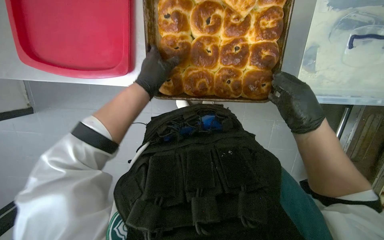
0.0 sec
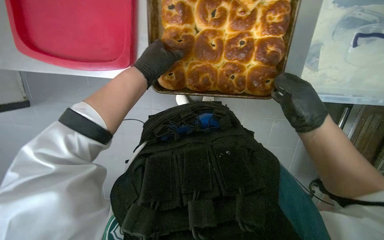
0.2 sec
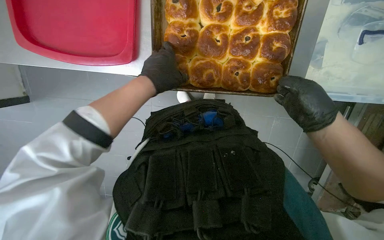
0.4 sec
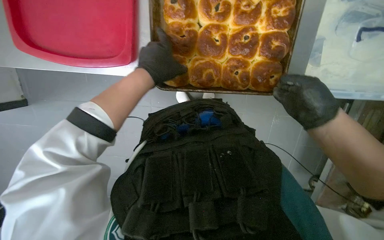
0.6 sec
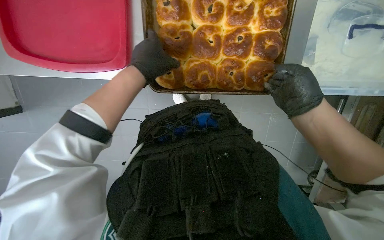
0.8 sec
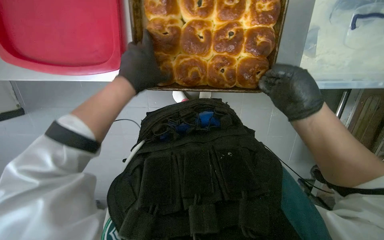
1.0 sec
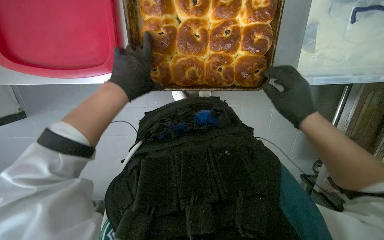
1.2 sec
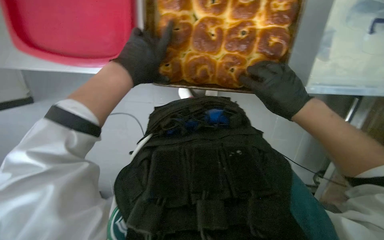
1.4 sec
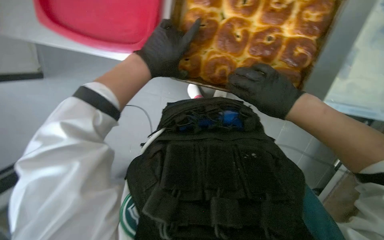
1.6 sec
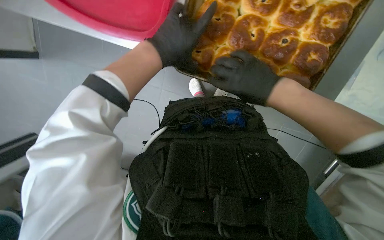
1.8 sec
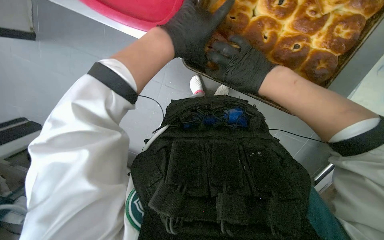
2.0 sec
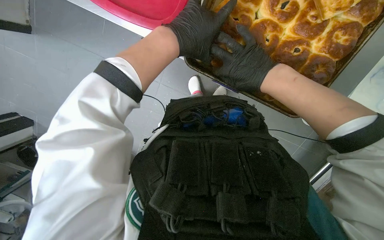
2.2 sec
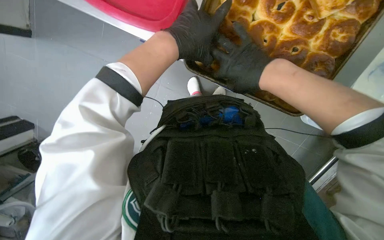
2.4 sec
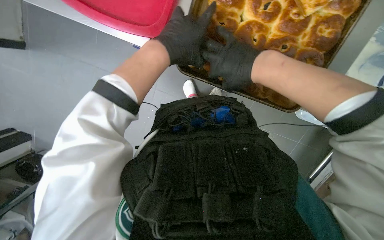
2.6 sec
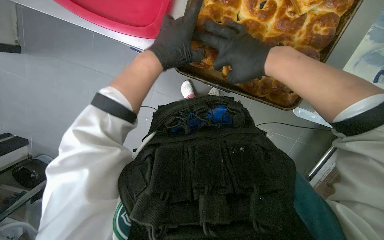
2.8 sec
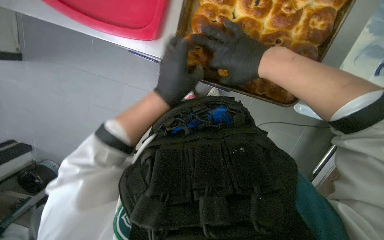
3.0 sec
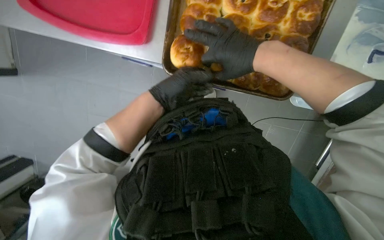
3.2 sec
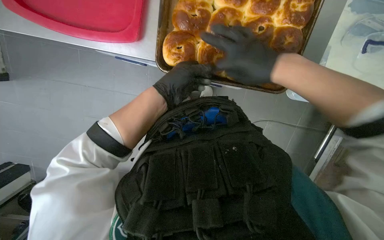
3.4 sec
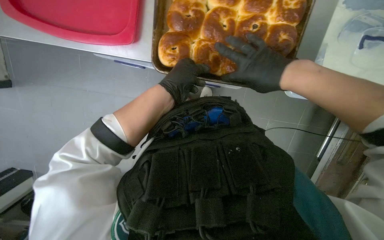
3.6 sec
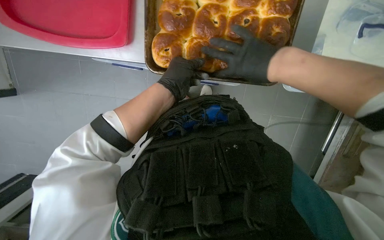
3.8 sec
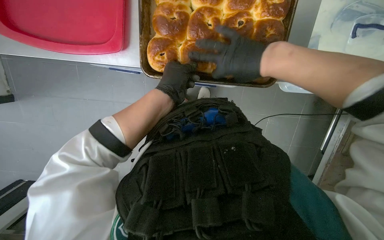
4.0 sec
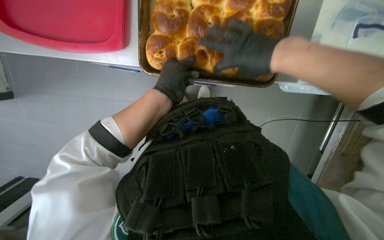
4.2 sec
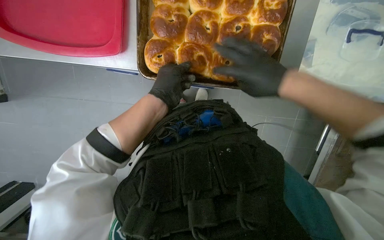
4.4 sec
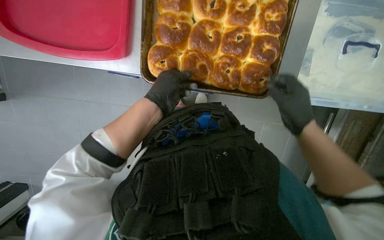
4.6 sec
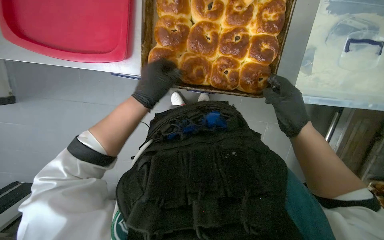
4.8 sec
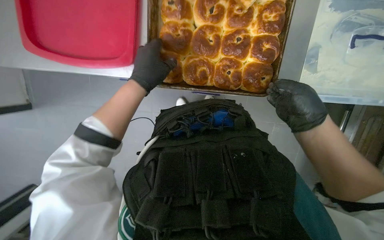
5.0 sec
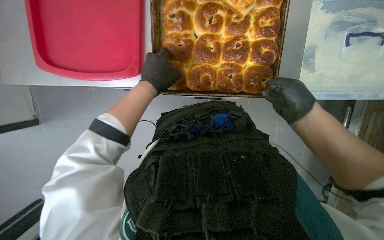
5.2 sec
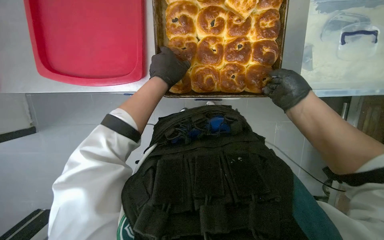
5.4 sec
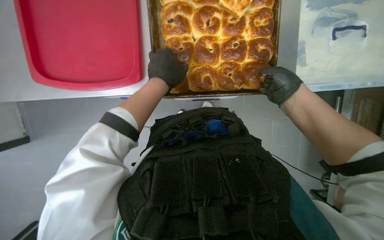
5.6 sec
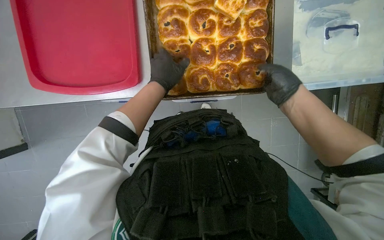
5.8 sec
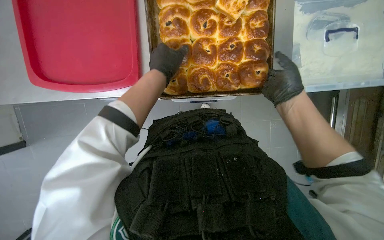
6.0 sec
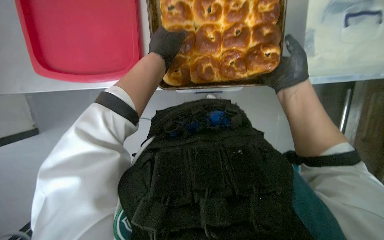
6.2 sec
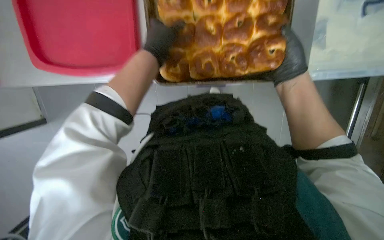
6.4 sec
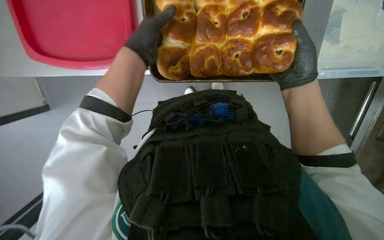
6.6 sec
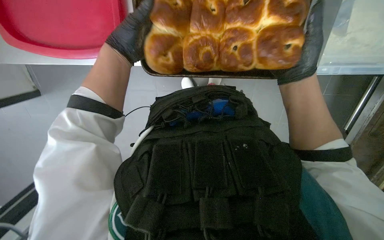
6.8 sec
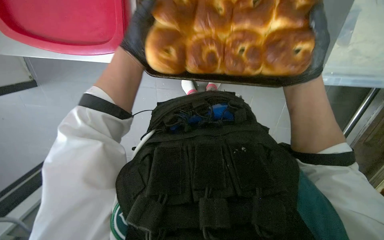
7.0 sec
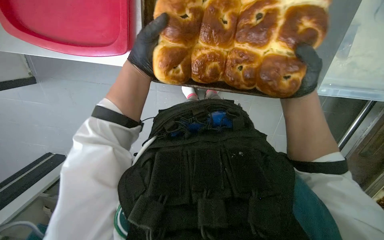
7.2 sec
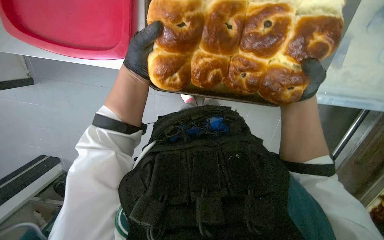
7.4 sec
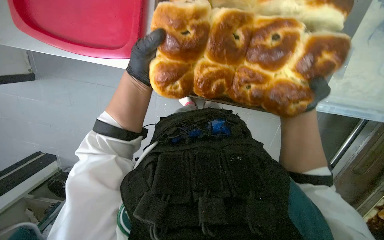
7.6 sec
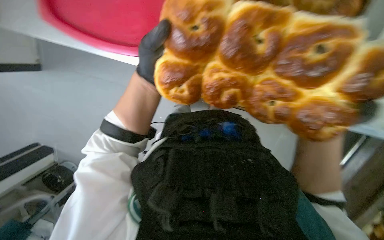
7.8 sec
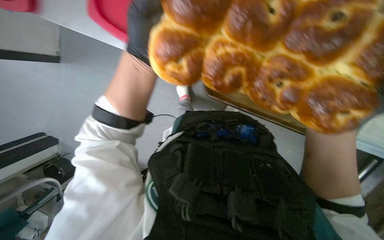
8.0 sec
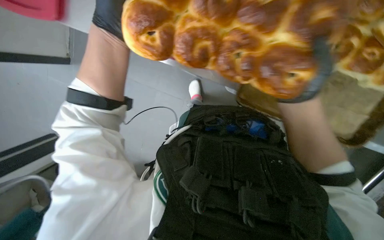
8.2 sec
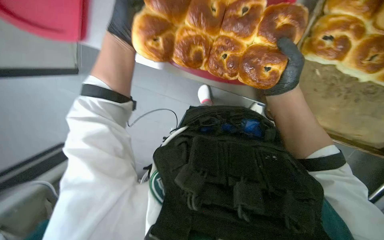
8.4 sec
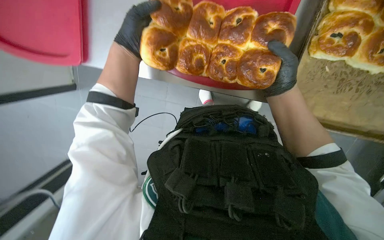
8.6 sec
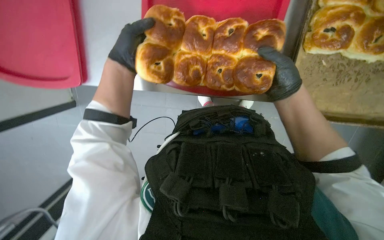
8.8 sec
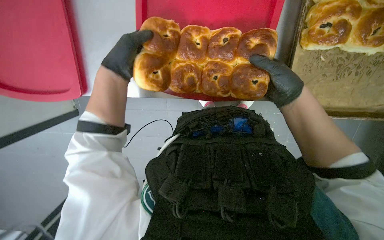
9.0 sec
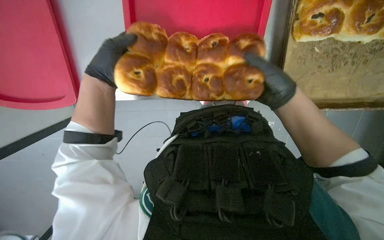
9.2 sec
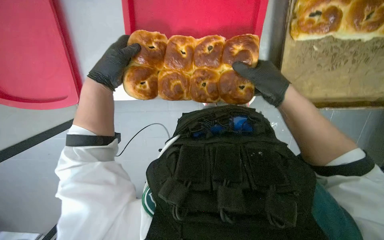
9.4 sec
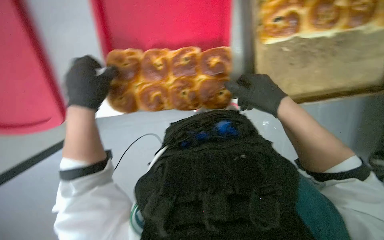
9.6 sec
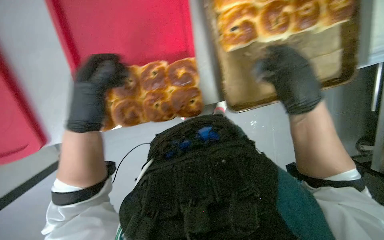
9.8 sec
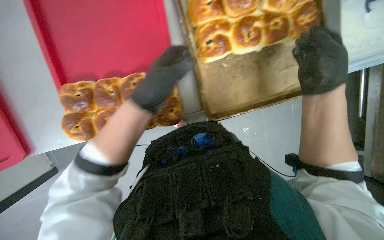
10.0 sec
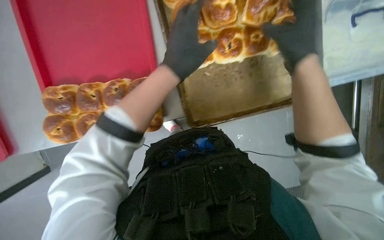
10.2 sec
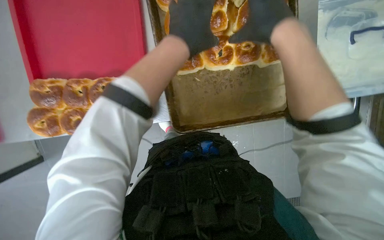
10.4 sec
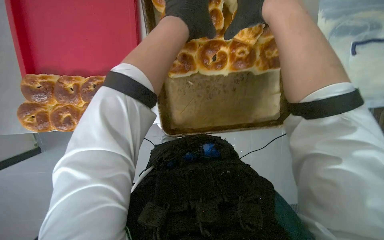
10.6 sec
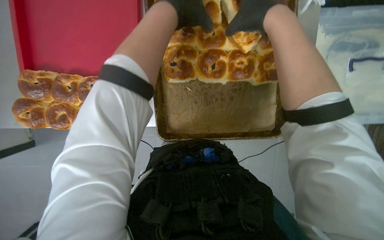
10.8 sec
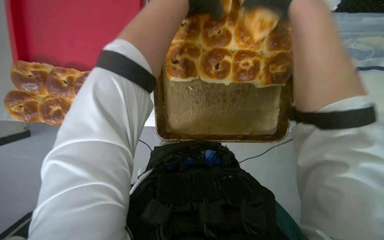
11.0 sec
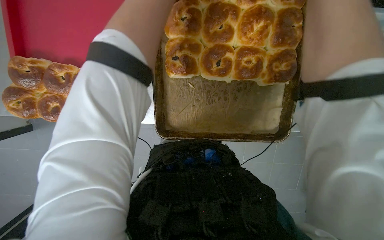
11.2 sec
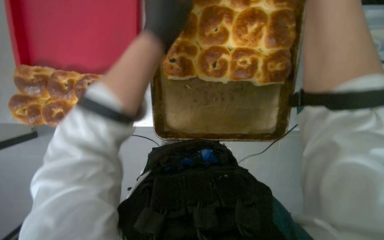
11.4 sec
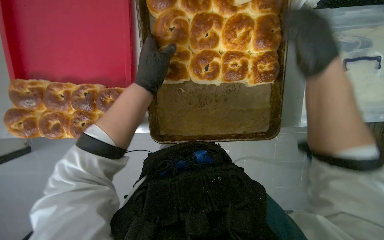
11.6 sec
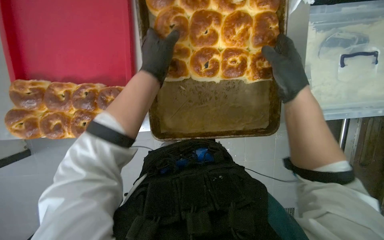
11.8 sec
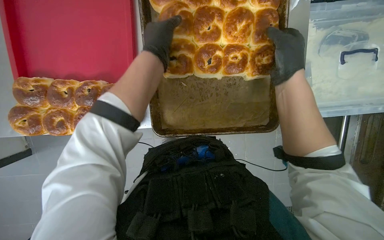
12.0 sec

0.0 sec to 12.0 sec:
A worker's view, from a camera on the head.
Job: cooking food.
The whole recording: Transferring baked buns to trays. The worker transfers baked buns from large baking trays to red serving trays.
0.0 sec to 1.6 sec: The right hand travels to the left by approximately 10 cm.
1.6 sec to 3.0 sec: The right hand shifts about 10 cm up the picture.
4.4 sec to 6.0 sec: The left hand heads up the picture, covering roughly 10 cm.
7.6 sec to 9.0 sec: The right hand travels nearer to the camera by about 15 cm.
9.0 sec to 10.4 sec: The head rotates about 35 degrees to the right. The left hand shifts some 40 cm to the right; the right hand is displaced nearer to the camera by approximately 25 cm.

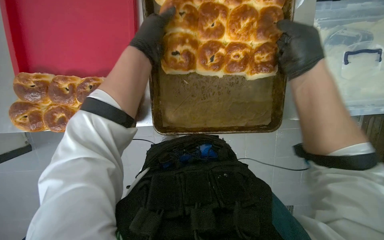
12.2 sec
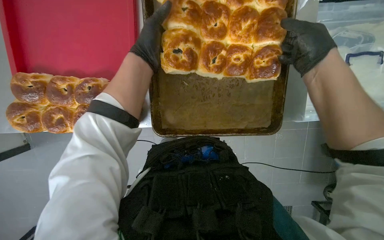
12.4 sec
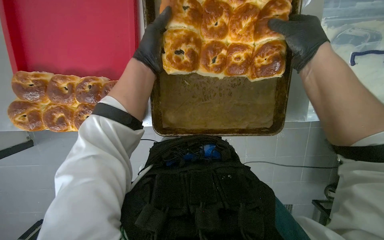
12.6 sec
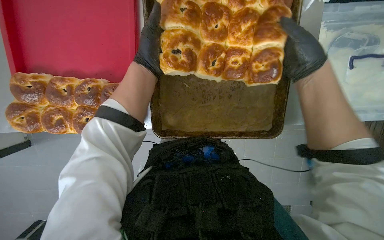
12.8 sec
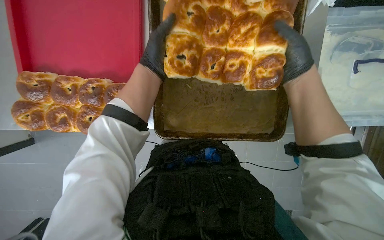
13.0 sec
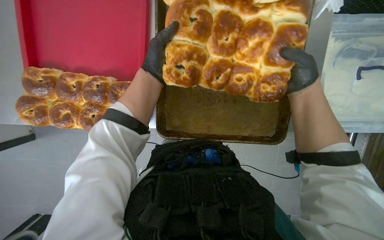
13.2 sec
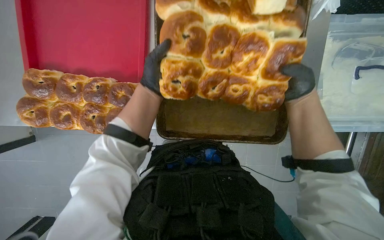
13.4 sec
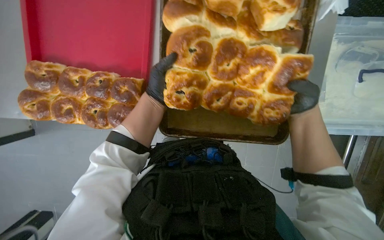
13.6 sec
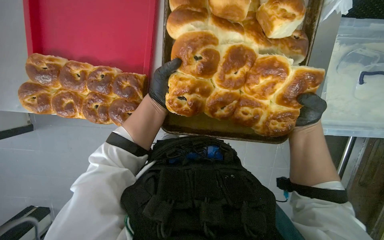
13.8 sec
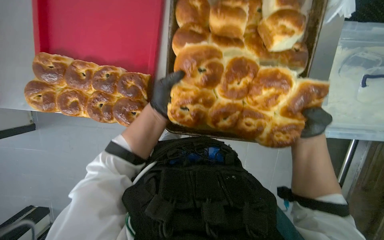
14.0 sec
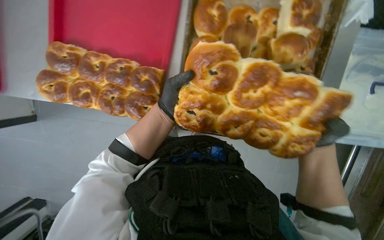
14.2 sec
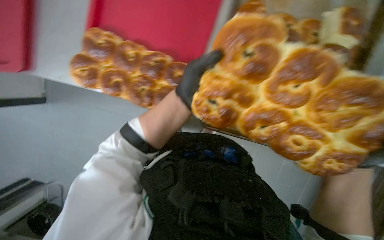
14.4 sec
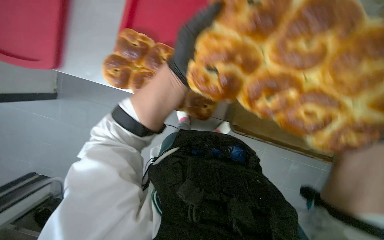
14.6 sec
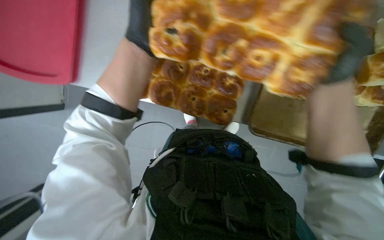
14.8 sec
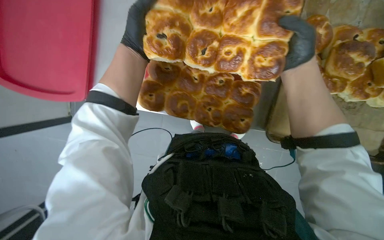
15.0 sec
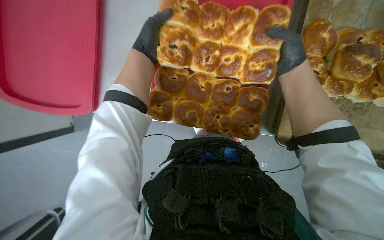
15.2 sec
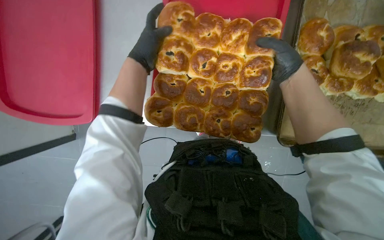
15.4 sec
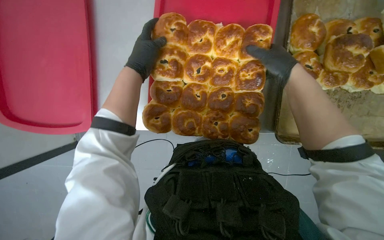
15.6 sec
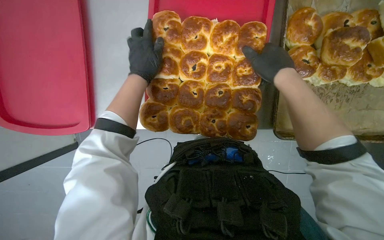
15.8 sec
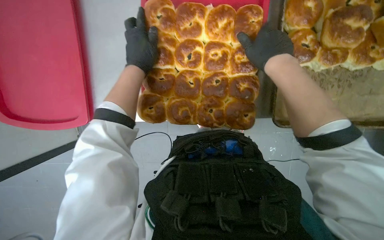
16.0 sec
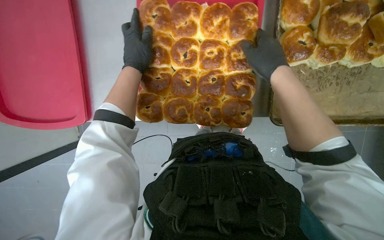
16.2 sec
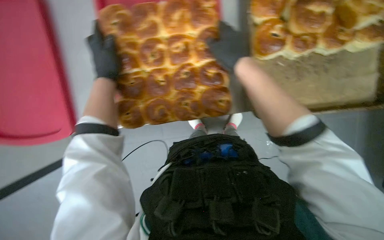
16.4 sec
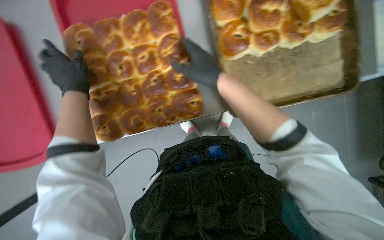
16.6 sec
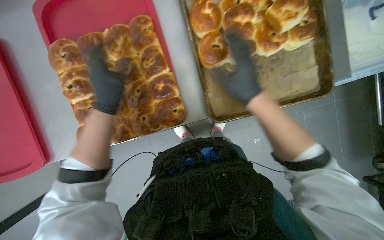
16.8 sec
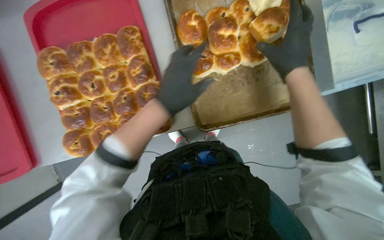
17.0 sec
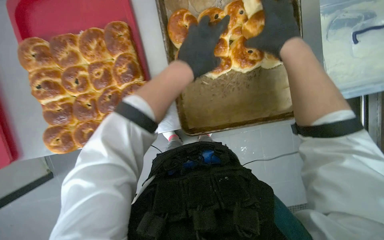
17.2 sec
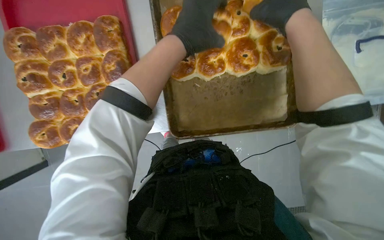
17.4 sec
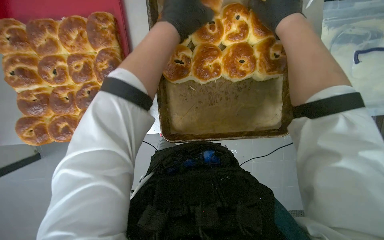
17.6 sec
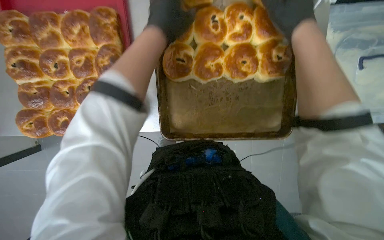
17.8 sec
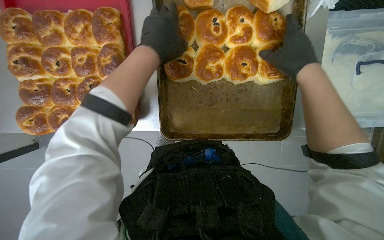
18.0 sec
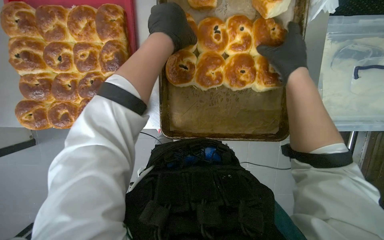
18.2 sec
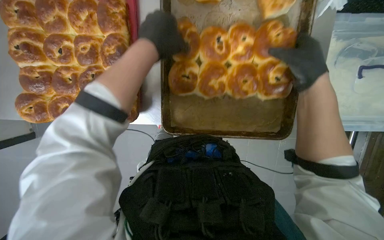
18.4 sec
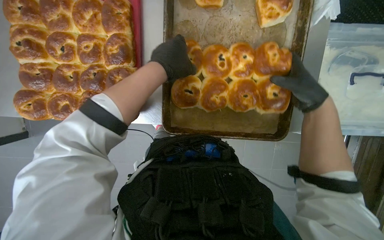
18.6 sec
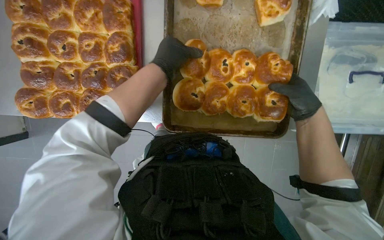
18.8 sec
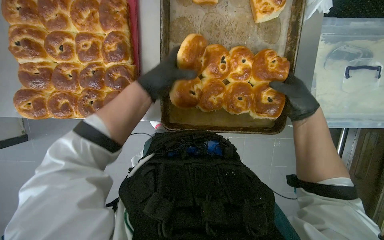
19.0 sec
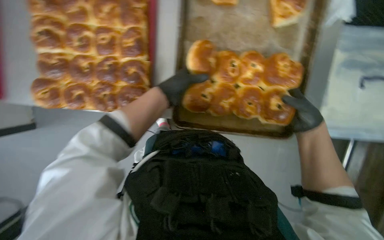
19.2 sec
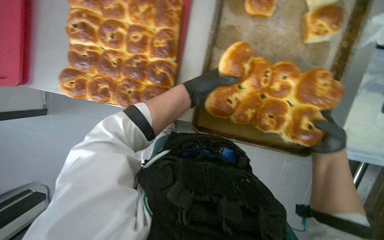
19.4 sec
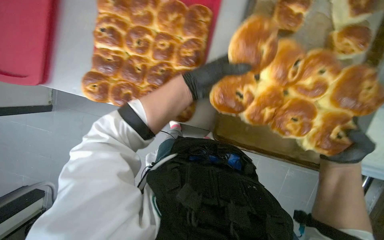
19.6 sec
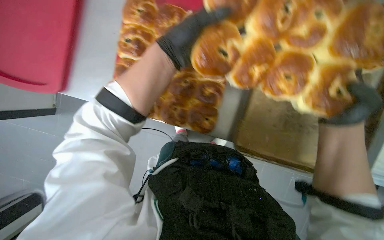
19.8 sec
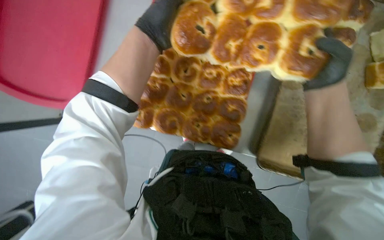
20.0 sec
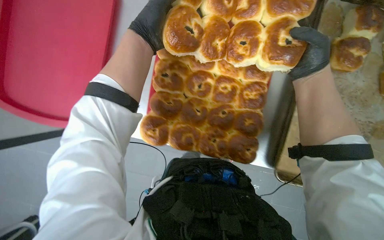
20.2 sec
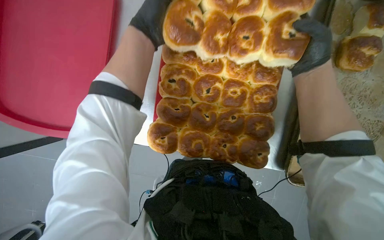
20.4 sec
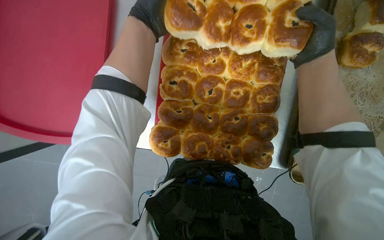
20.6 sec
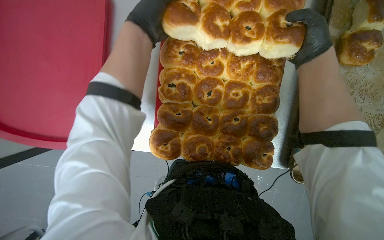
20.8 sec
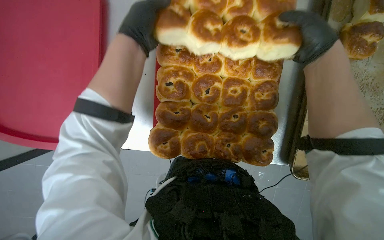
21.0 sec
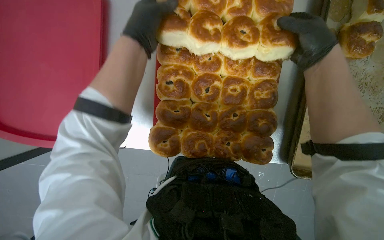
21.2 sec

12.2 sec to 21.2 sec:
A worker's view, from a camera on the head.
Job: cooking food.
The whole recording: Transferring baked buns to trays. The worker transfers baked buns from large baking trays to red serving trays.
12.2 sec to 13.8 sec: The left hand is displaced farther from the camera by about 15 cm. Meanwhile the right hand travels farther from the camera and to the right by roughly 20 cm.
13.8 sec to 15.2 sec: The wearer's head swings approximately 15 degrees to the left. The view tilts roughly 15 degrees upward. The left hand shifts some 25 cm nearer to the camera.
16.6 sec to 18.2 sec: The hands both shift to the right by about 40 cm.
18.2 sec to 19.8 sec: The left hand travels farther from the camera and back again, approximately 10 cm each way. Meanwhile the right hand is displaced nearer to the camera by approximately 10 cm.
19.8 sec to 21.2 sec: The right hand travels to the left and up the picture by some 35 cm; the left hand heads to the left, covering some 20 cm.
